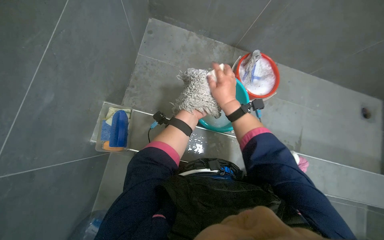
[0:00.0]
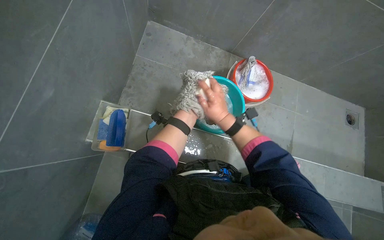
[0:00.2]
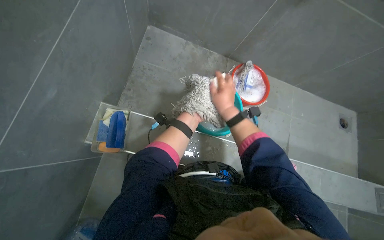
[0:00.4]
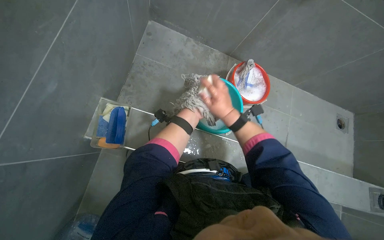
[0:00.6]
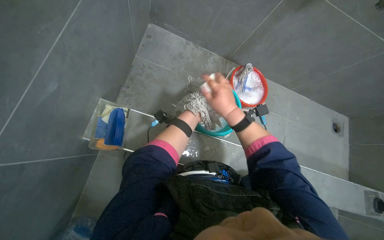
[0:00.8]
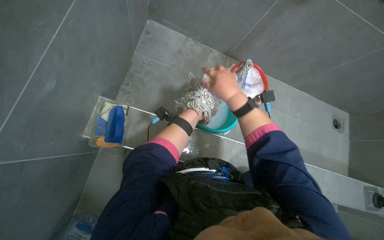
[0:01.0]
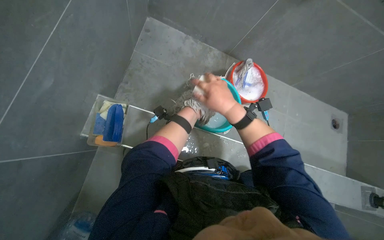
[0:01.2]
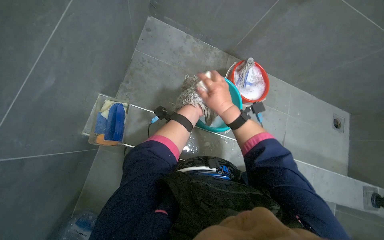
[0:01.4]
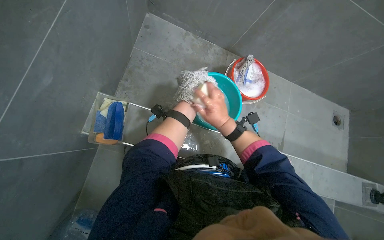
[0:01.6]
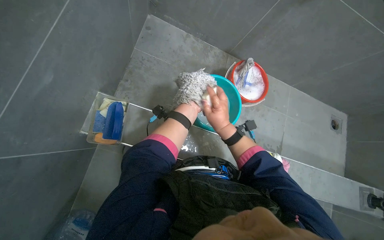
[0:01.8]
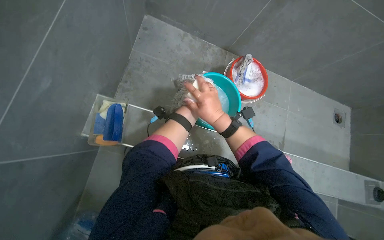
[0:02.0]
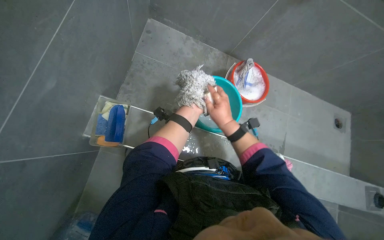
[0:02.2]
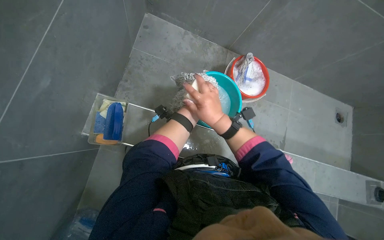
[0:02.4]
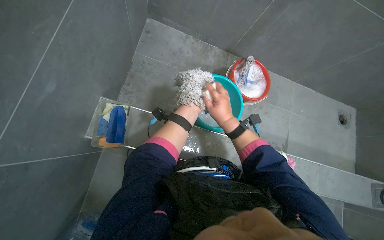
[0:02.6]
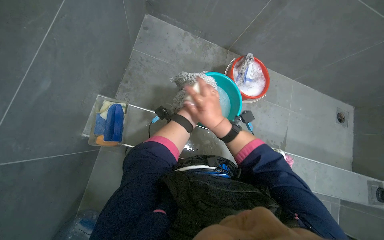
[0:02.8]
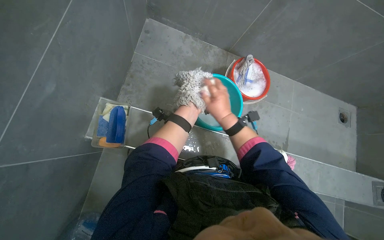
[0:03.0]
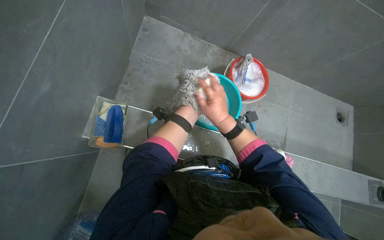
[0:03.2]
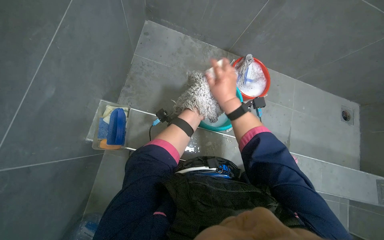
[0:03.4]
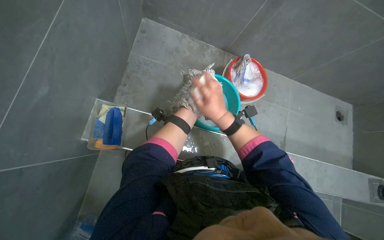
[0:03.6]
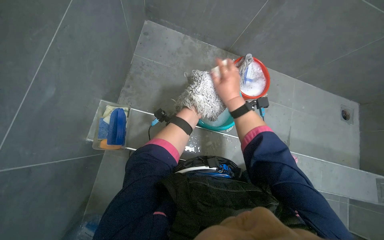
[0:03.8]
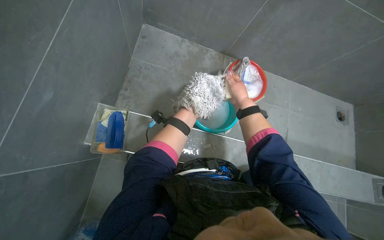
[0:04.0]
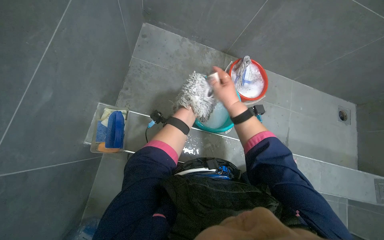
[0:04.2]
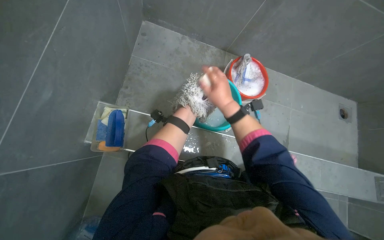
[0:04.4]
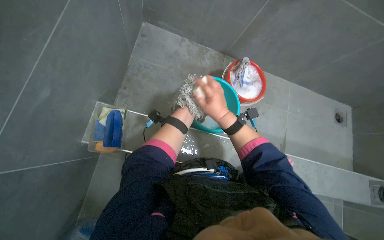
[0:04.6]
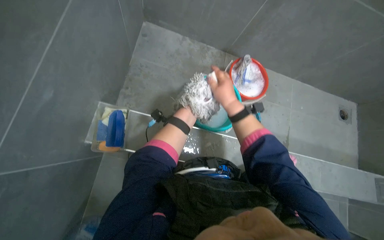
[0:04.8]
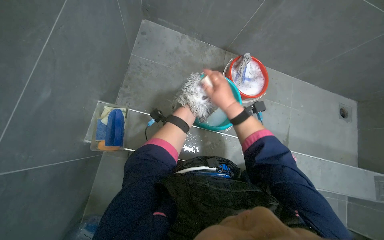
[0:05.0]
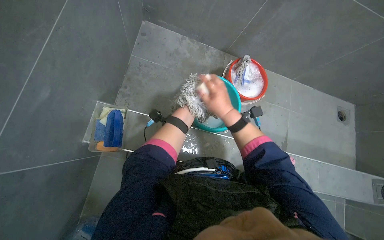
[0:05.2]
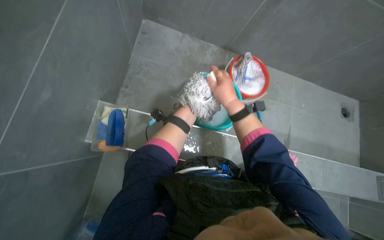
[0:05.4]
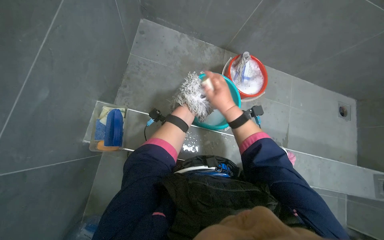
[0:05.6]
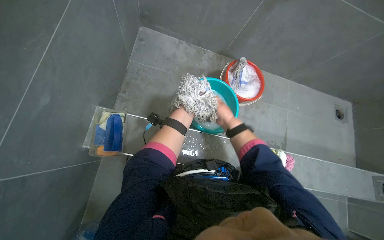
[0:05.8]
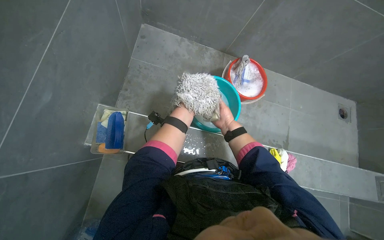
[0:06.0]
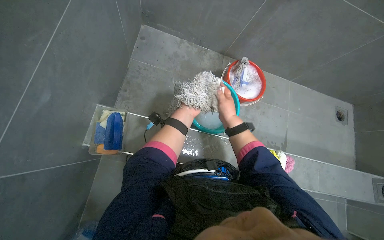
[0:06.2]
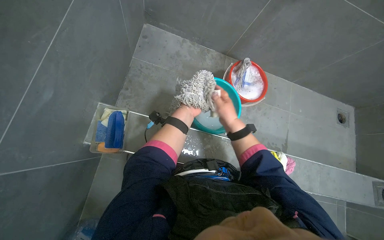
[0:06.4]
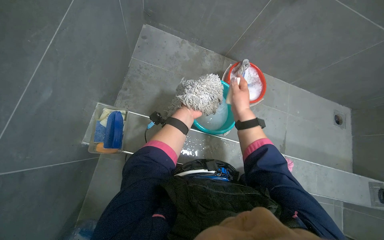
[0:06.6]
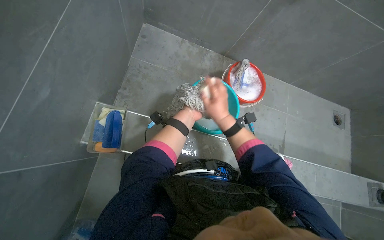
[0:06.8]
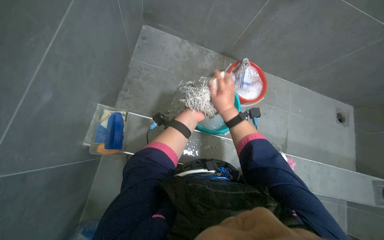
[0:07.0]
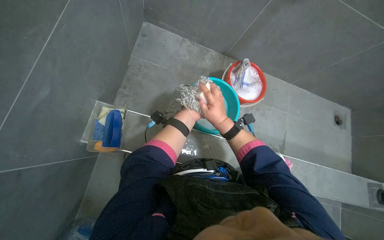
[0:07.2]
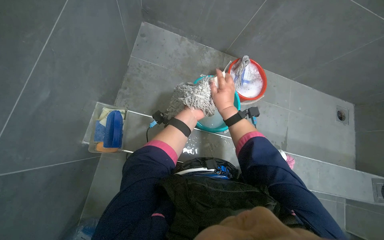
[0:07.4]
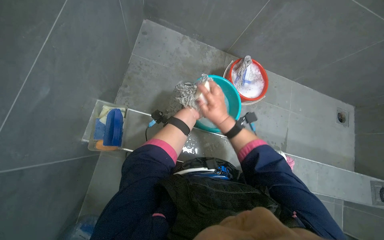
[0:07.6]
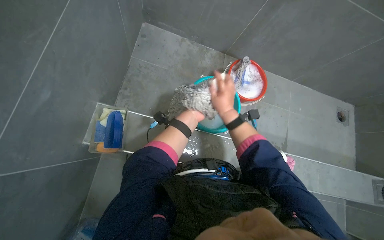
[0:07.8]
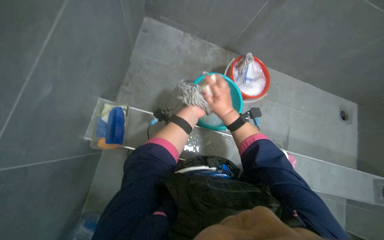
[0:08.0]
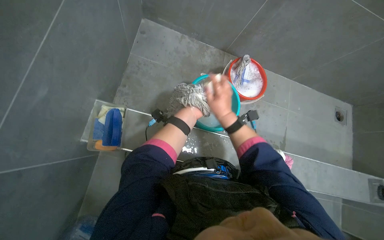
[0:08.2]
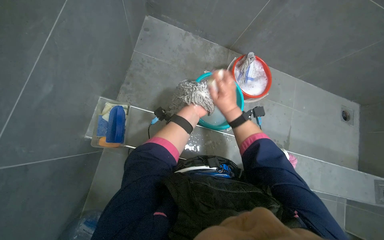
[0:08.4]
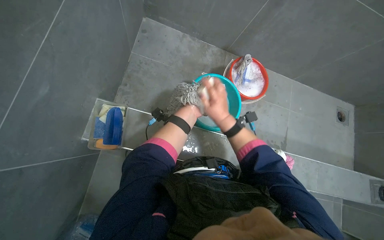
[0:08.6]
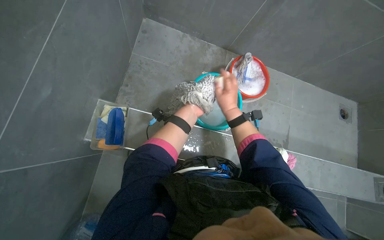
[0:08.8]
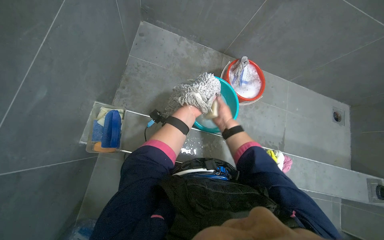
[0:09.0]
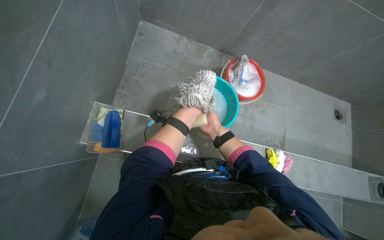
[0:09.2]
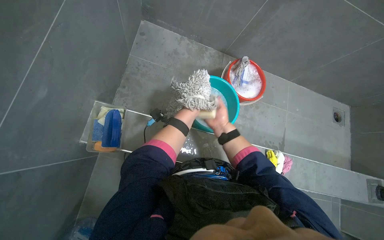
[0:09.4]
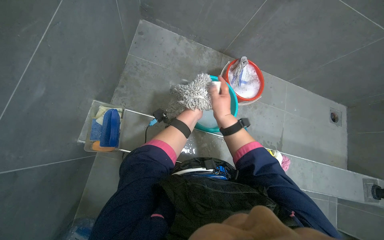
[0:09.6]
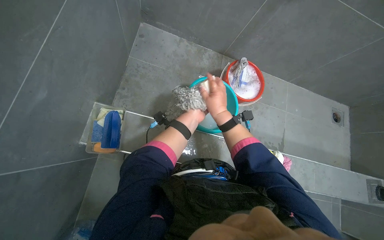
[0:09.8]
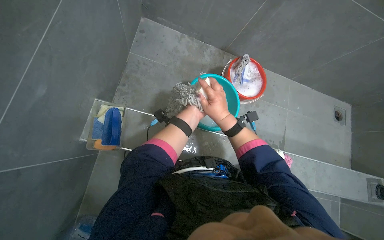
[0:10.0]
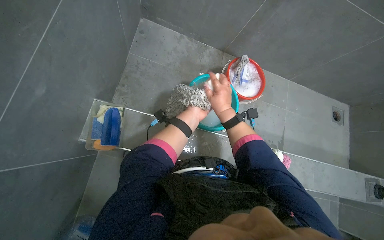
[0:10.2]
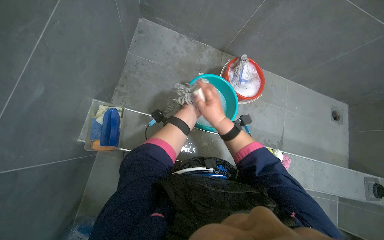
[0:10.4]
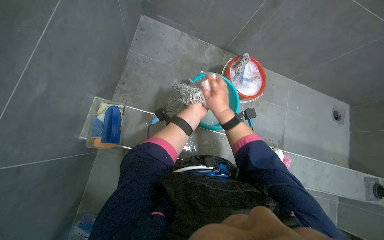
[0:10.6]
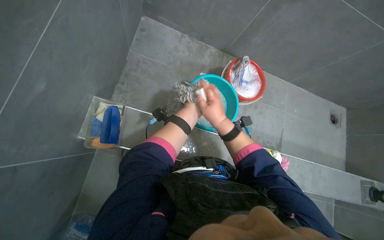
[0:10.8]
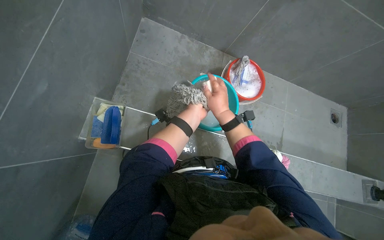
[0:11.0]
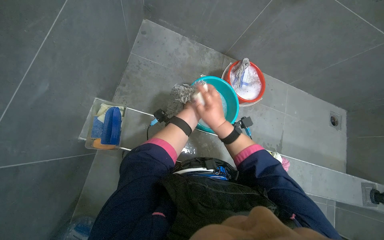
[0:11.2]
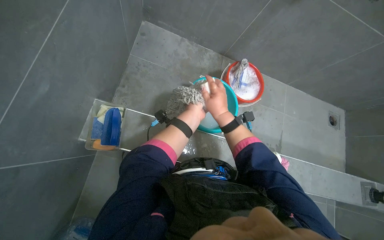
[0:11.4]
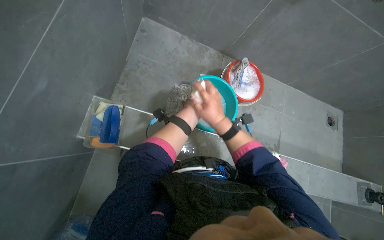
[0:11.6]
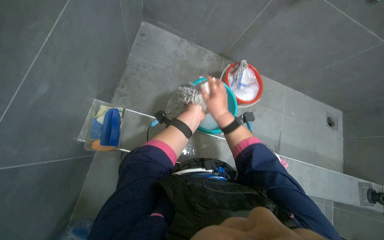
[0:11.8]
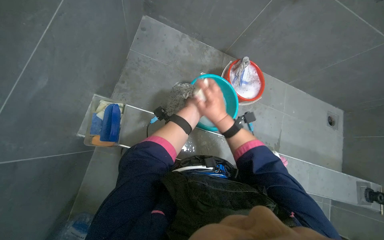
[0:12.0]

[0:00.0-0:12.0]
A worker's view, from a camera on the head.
Job: preparing cleaning supplies.
The whole recording: Washing cloth in bucket. The worker washes a cloth in a bucket, rubbing soap on it to clean it.
0:03.0 to 0:04.4: The right hand goes nearer and farther, about 10 cm each way, reversing 2 times.
0:04.4 to 0:06.0: The right hand moves farther from the camera, roughly 10 cm.
0:06.0 to 0:07.6: The right hand goes some 10 cm nearer to the camera.
0:07.6 to 0:09.0: The hands stay close to where they were, moving slightly.
0:09.0 to 0:10.4: The right hand goes farther from the camera and returns, roughly 10 cm each way.

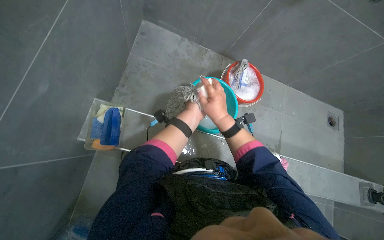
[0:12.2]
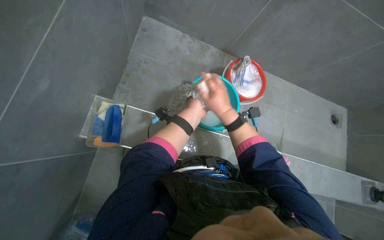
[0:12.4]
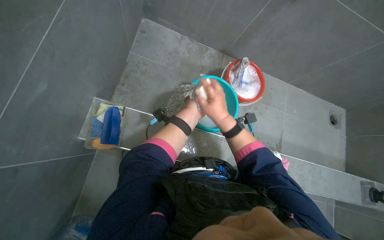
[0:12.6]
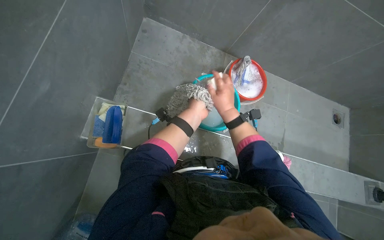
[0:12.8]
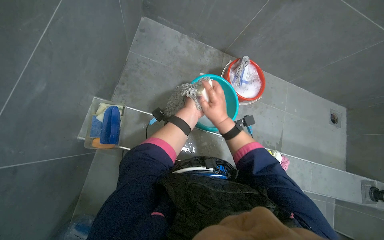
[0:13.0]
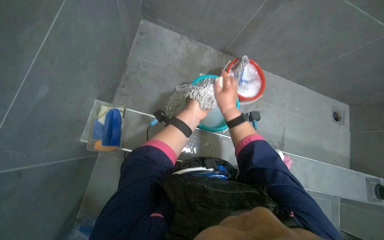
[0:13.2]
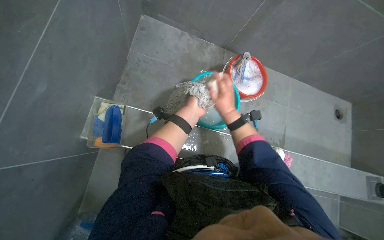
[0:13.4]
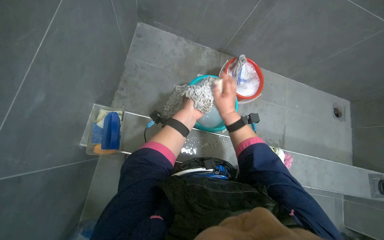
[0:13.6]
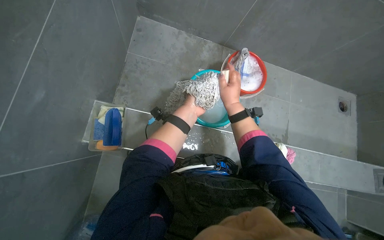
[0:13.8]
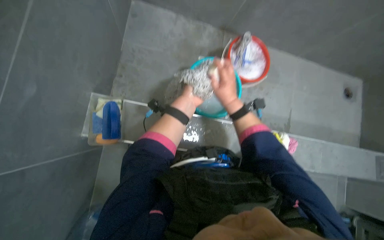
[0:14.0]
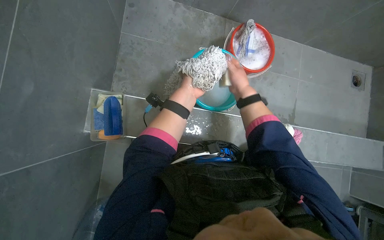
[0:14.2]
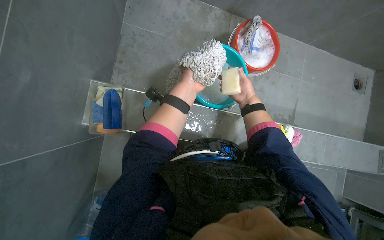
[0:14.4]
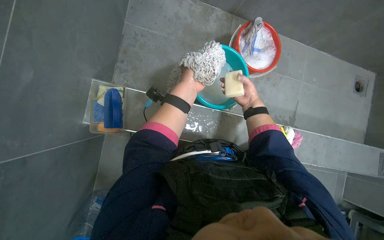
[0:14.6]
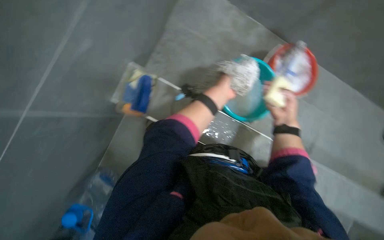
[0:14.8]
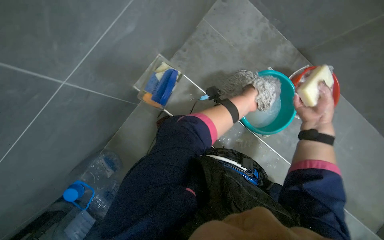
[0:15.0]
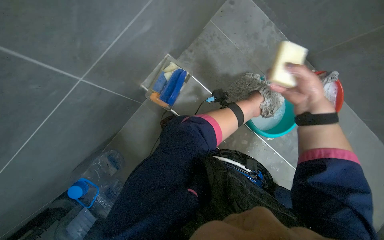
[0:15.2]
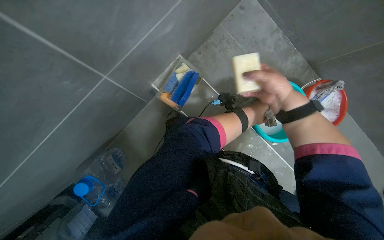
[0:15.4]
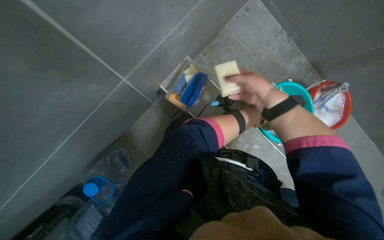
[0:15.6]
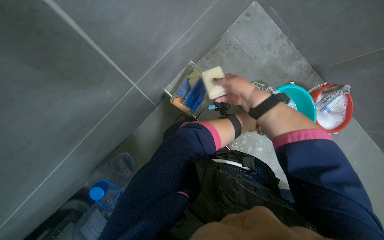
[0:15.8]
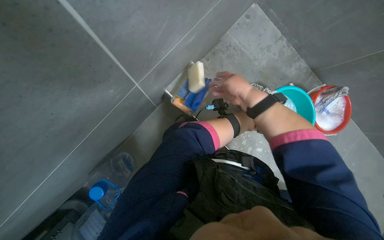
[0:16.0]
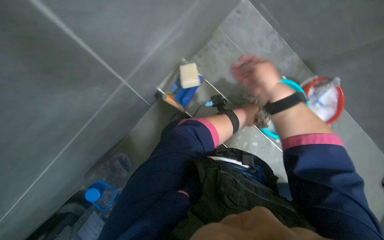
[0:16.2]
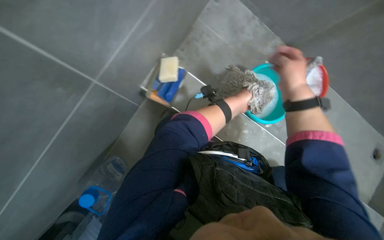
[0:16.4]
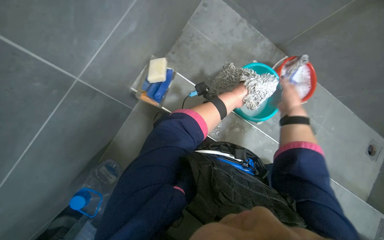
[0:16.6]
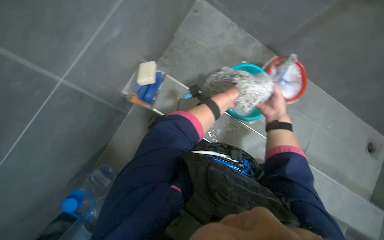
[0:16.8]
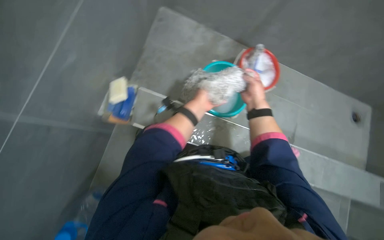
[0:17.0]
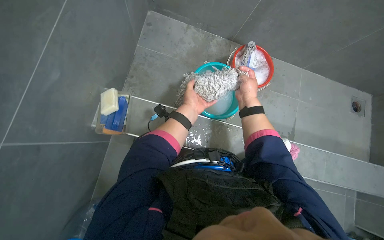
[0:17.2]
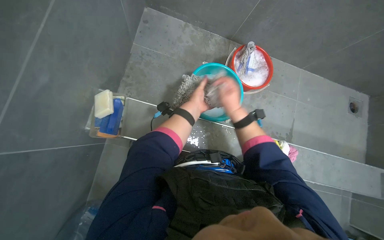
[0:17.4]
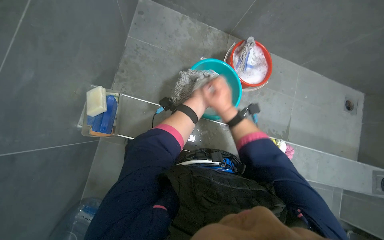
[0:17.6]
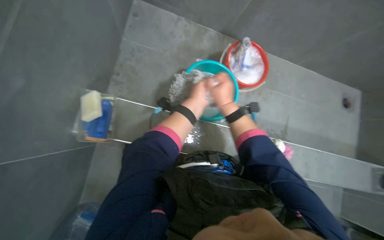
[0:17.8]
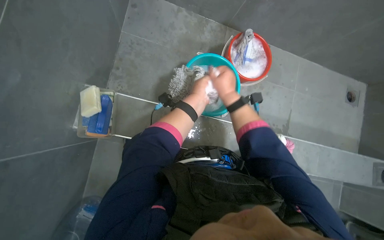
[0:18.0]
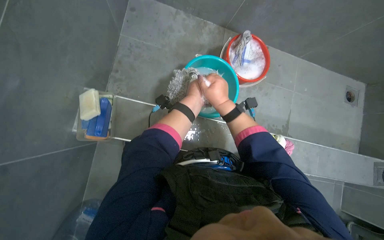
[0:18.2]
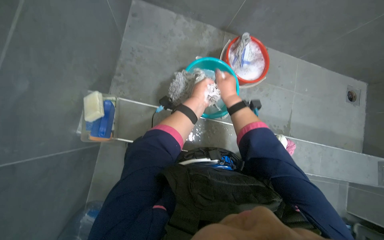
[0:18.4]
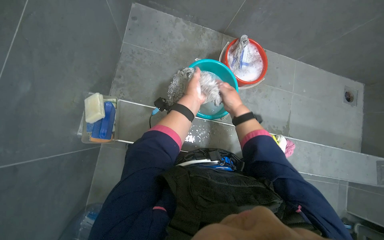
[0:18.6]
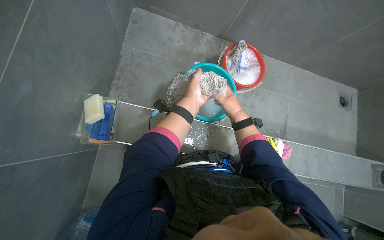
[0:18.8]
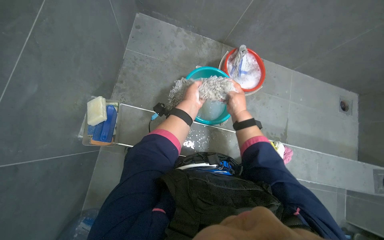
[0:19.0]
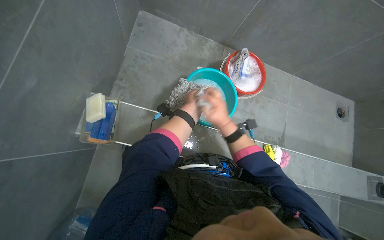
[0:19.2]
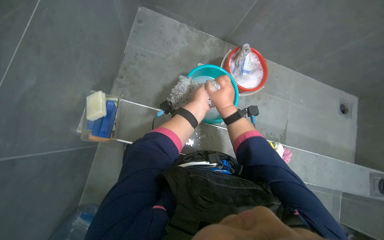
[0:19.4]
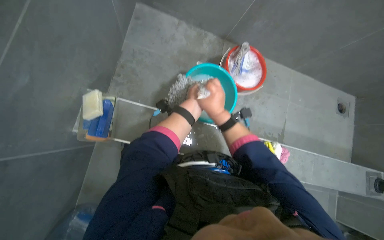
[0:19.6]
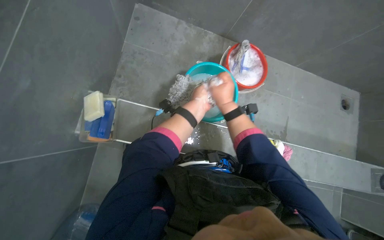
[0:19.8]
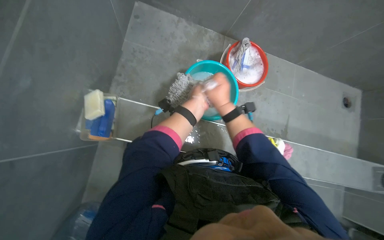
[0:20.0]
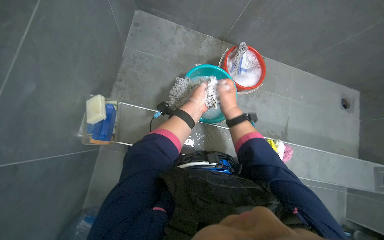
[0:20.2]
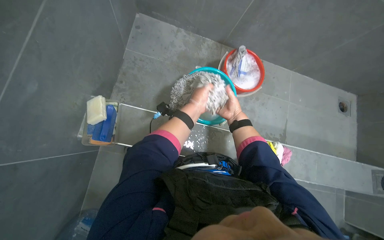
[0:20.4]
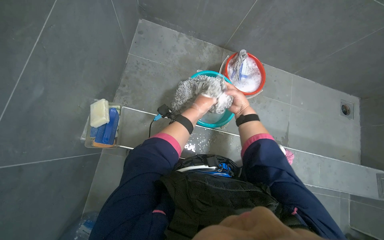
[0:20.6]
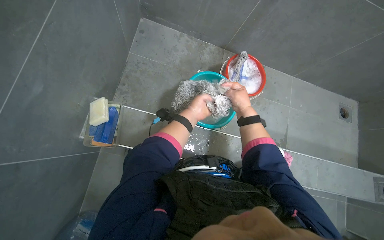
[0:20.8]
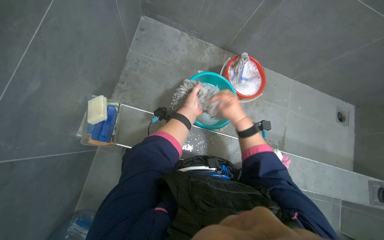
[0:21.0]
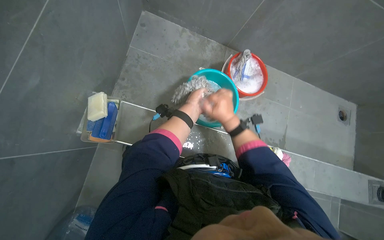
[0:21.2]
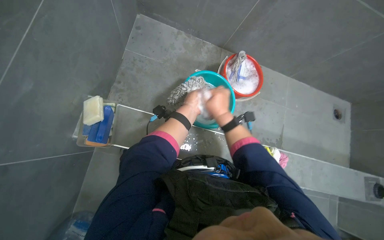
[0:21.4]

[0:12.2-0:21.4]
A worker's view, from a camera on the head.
Job: preparing cleaning supplies.
The whole recording: Washing cloth in bucket. The worker washes a cloth in a bucket, rubbing soap on it to clean it.
0:13.8 to 0:15.2: Everything in view rotates roughly 30 degrees clockwise.
0:15.2 to 0:16.8: The right hand heads farther from the camera, covering some 15 cm, and reaches roughly 15 cm to the left, then returns.
0:19.8 to 0:21.4: The right hand moves approximately 15 cm farther from the camera and comes back.
